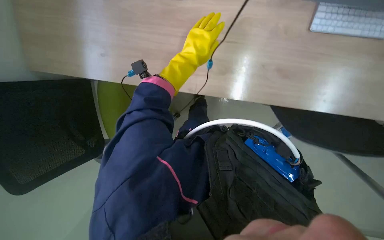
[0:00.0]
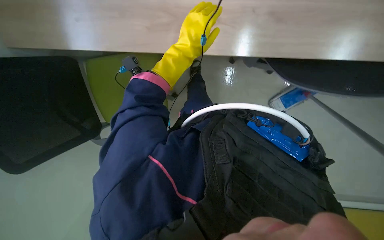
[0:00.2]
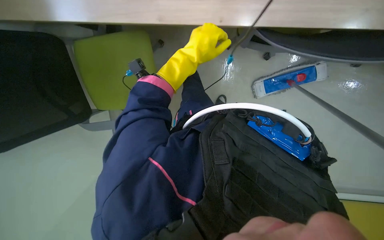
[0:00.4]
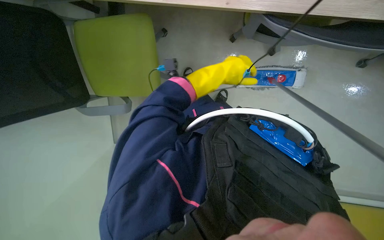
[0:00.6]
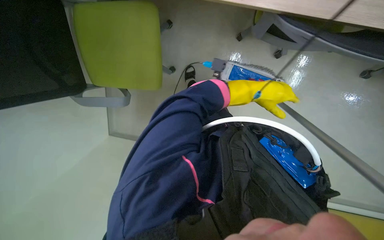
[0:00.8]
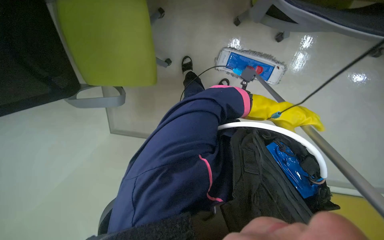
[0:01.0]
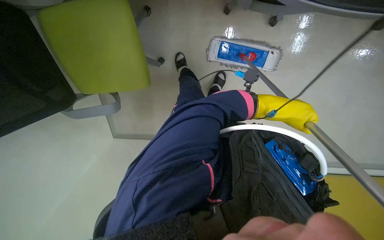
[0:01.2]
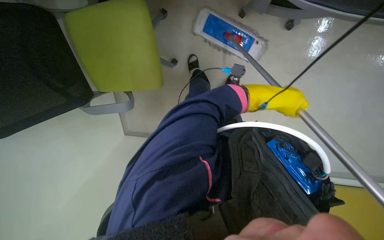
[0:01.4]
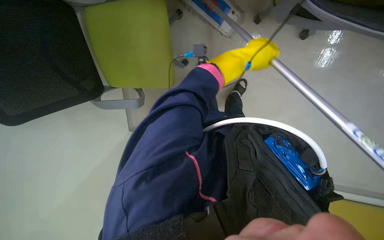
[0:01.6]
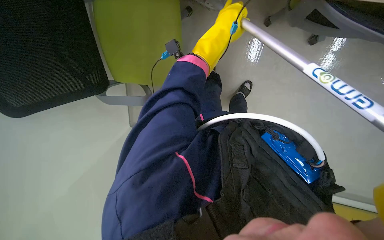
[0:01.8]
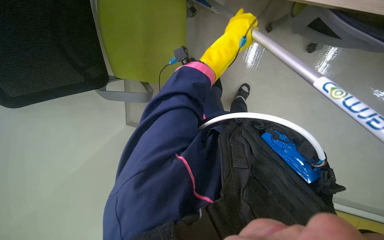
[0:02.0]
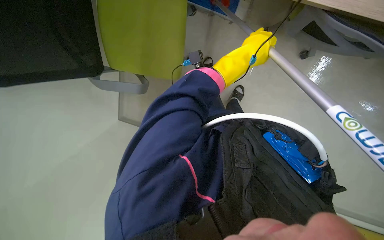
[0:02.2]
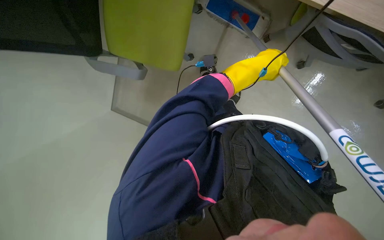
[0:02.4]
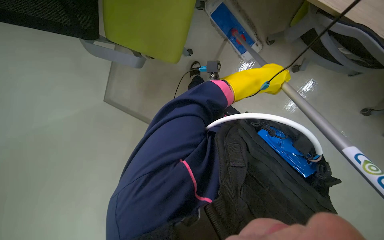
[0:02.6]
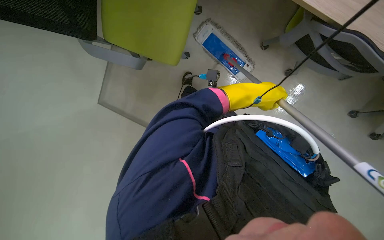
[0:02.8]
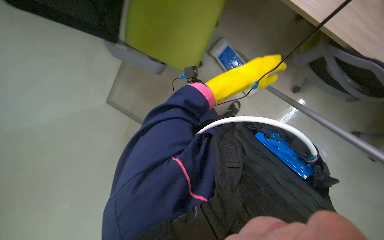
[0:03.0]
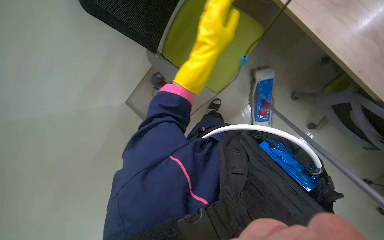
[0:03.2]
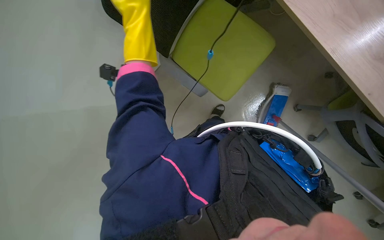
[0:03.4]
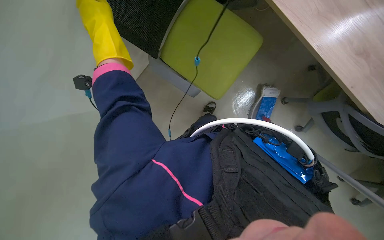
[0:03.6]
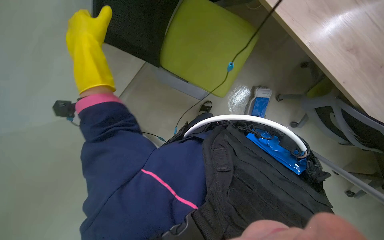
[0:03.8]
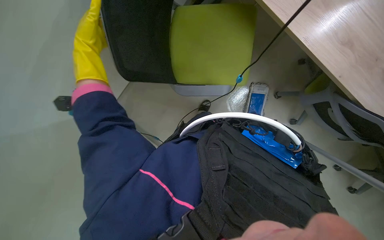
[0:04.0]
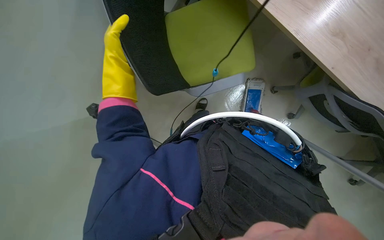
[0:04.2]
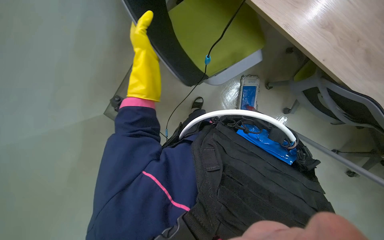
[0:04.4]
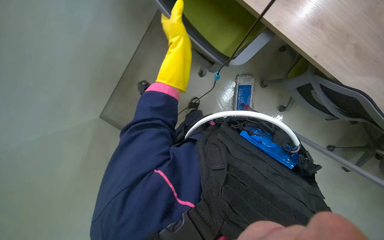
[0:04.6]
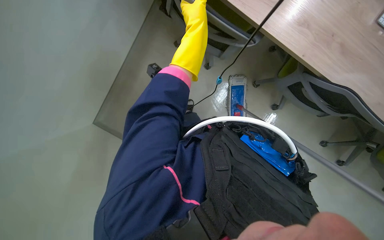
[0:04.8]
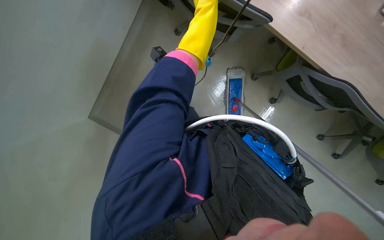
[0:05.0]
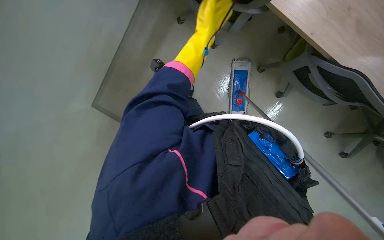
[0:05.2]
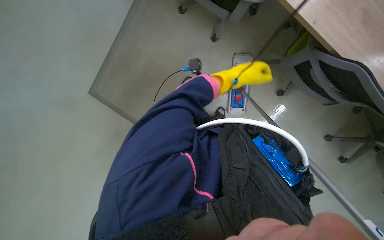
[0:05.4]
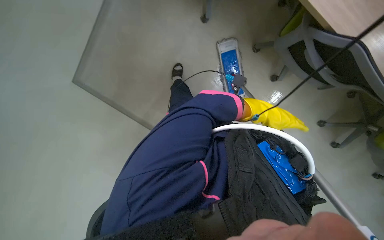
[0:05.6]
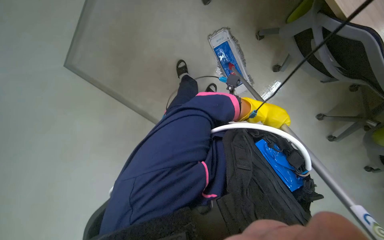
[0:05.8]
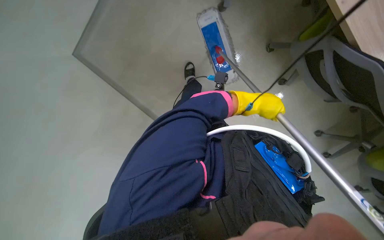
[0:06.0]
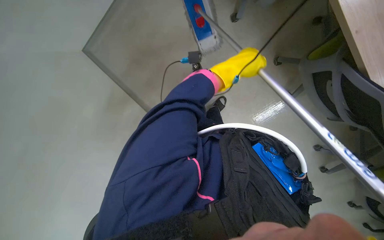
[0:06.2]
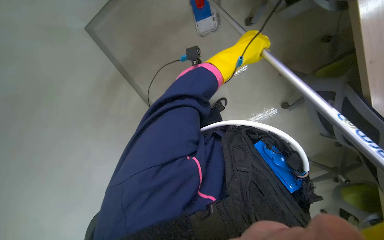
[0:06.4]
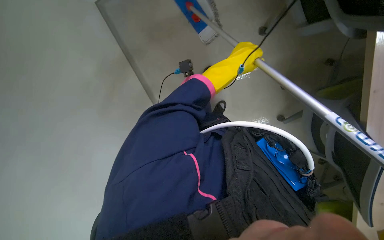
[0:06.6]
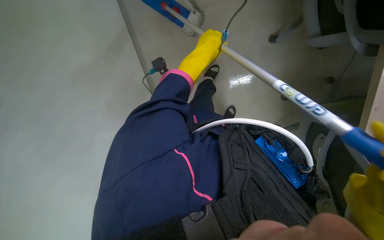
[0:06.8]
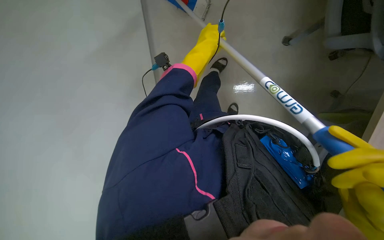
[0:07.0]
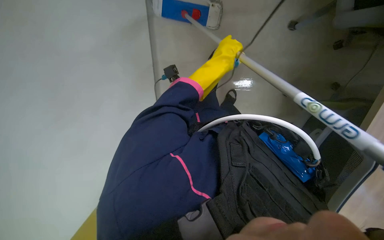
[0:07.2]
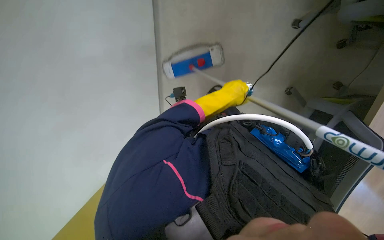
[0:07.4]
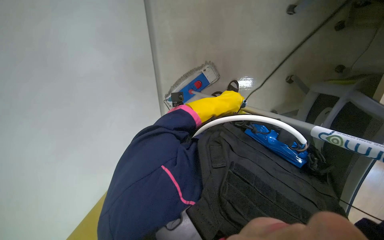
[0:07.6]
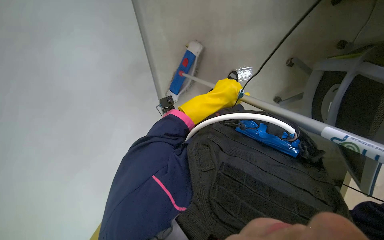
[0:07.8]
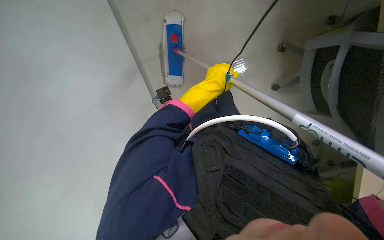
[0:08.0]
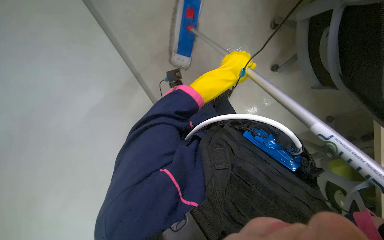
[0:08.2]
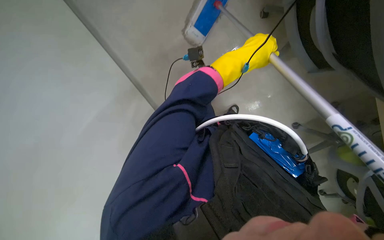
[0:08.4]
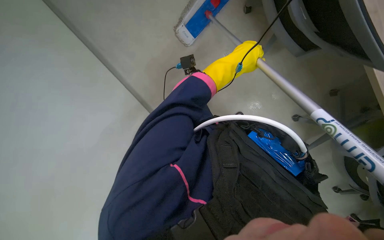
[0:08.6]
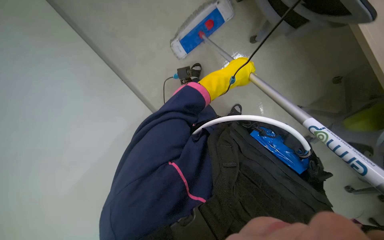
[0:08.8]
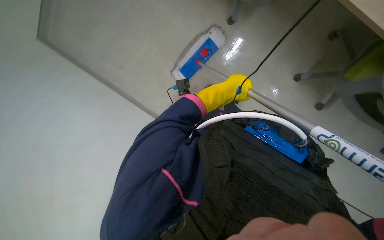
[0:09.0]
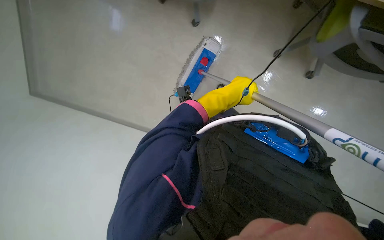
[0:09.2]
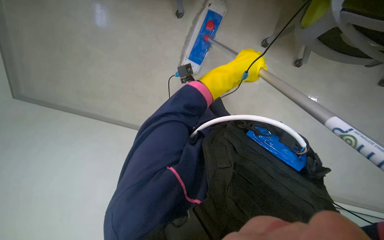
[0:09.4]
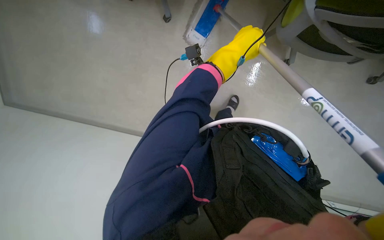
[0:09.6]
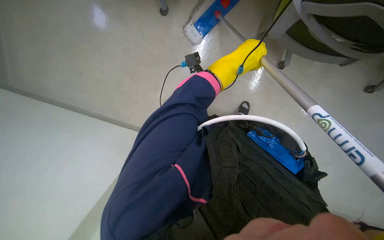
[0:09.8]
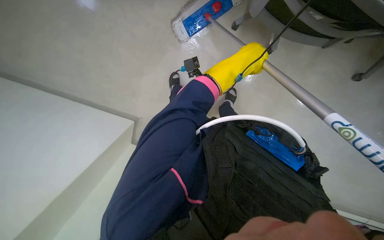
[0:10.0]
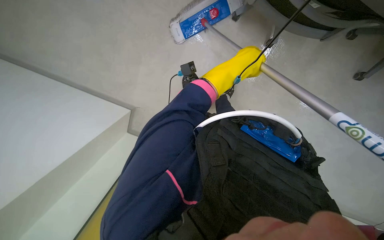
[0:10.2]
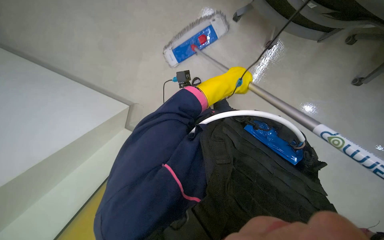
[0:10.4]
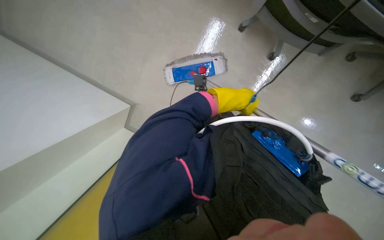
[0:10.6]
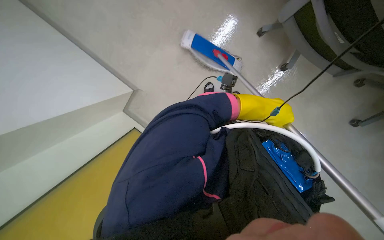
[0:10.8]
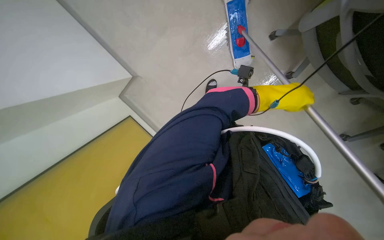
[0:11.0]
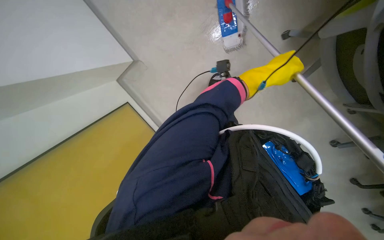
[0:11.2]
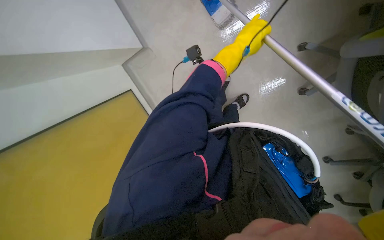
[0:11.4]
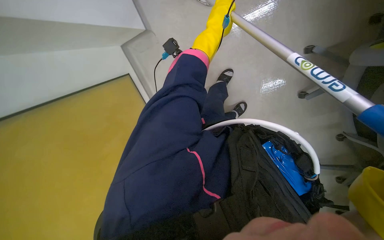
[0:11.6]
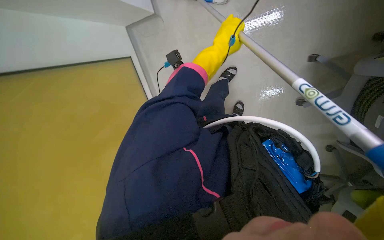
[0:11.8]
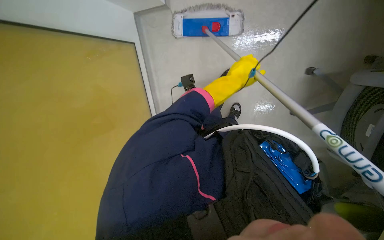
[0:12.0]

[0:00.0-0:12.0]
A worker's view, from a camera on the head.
Job: mopping floor.
The whole recording: Mopping office floor. The worker mops the office floor with a long-handled mop.
1.6 to 3.0 s: The left hand goes down the picture and returns, approximately 10 cm each way.
3.0 to 4.4 s: The left hand travels to the left and up the picture by approximately 35 cm.
6.0 to 7.6 s: The left hand shifts approximately 10 cm to the left.
9.0 to 10.4 s: The left hand goes up the picture and returns, approximately 5 cm each way.
10.4 to 12.0 s: The scene turns some 25 degrees clockwise in the picture. The left hand goes up and down the picture, approximately 25 cm each way, reversing 2 times.

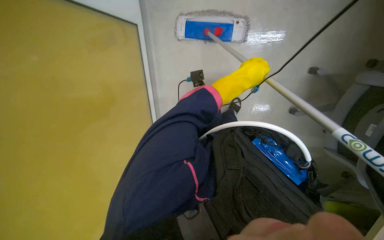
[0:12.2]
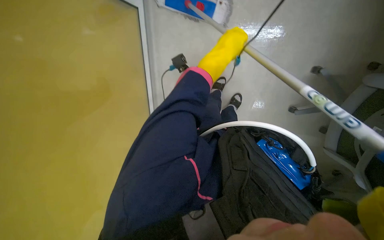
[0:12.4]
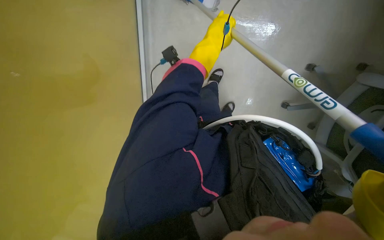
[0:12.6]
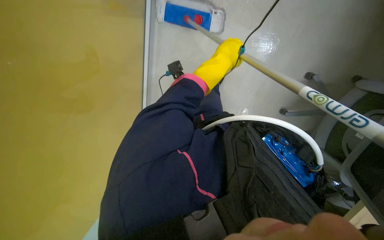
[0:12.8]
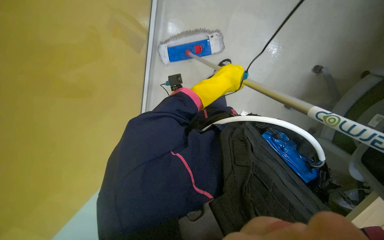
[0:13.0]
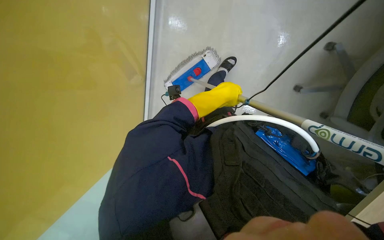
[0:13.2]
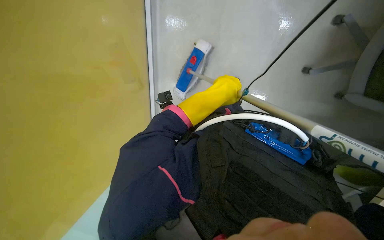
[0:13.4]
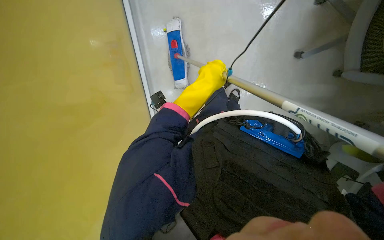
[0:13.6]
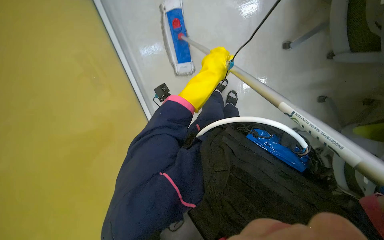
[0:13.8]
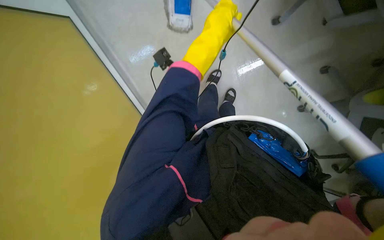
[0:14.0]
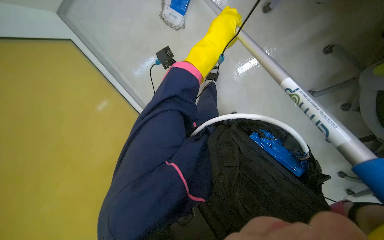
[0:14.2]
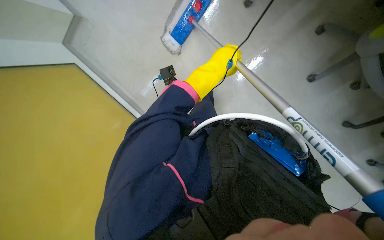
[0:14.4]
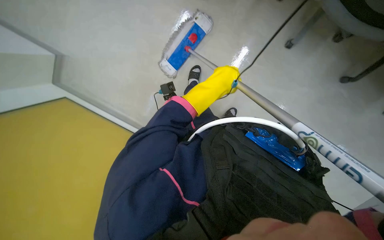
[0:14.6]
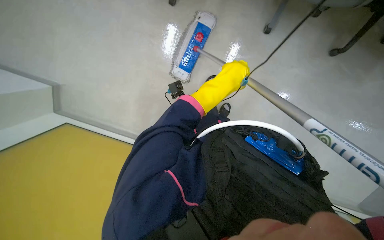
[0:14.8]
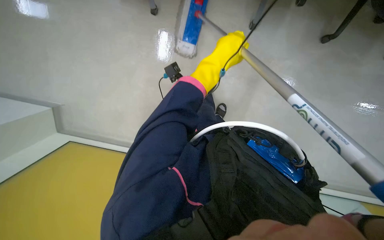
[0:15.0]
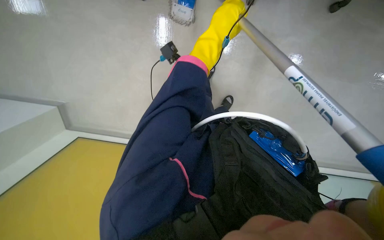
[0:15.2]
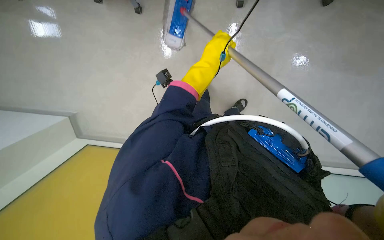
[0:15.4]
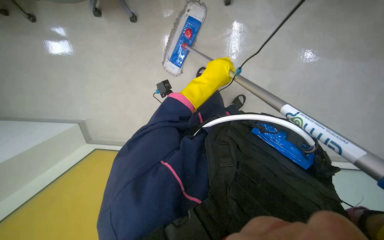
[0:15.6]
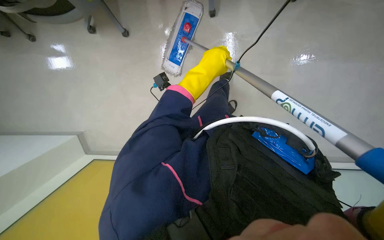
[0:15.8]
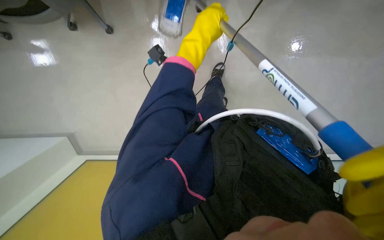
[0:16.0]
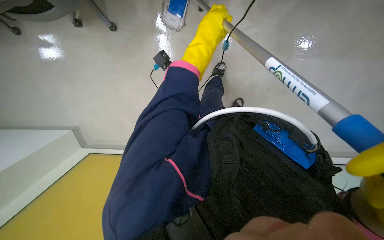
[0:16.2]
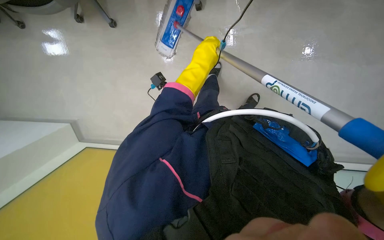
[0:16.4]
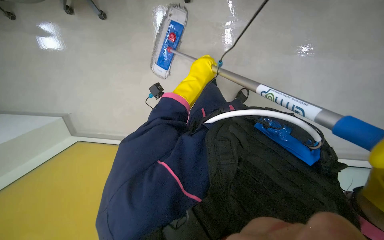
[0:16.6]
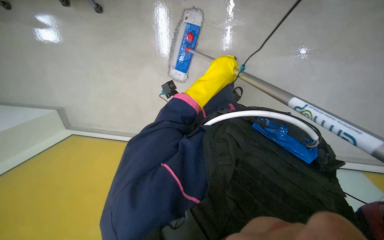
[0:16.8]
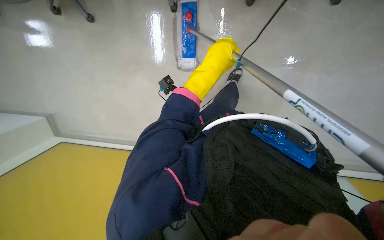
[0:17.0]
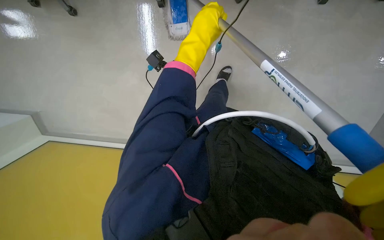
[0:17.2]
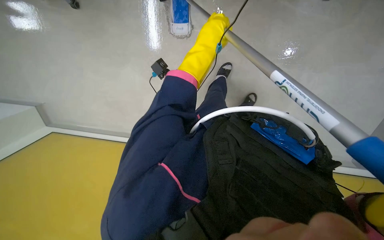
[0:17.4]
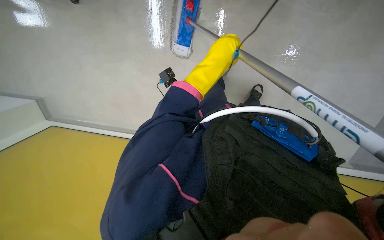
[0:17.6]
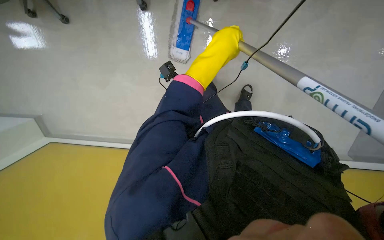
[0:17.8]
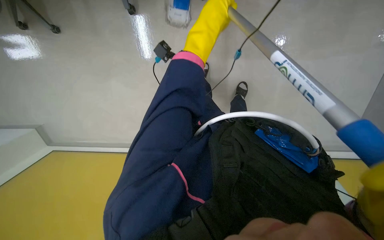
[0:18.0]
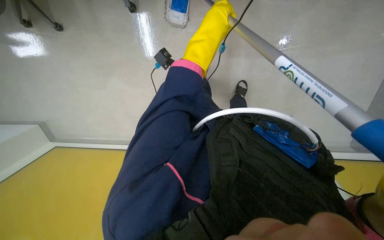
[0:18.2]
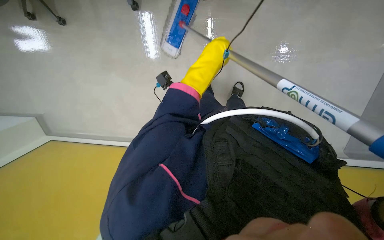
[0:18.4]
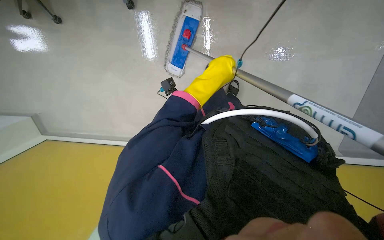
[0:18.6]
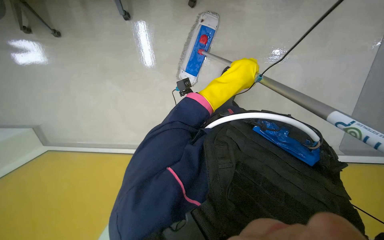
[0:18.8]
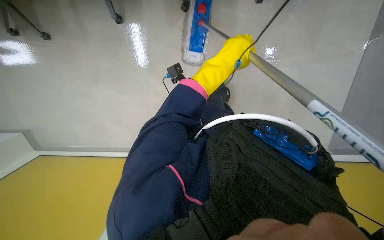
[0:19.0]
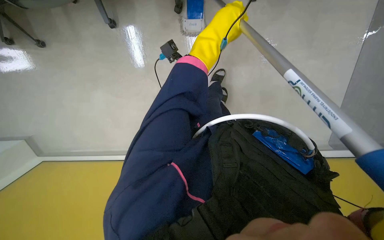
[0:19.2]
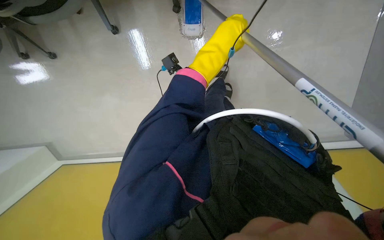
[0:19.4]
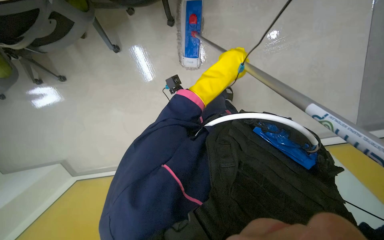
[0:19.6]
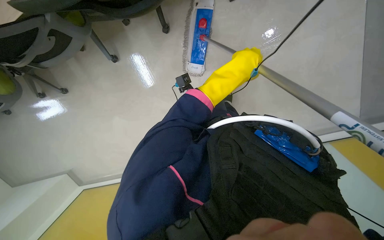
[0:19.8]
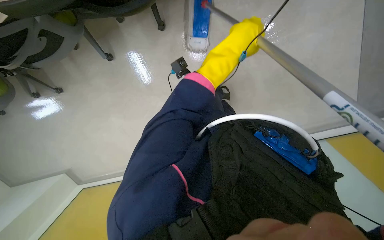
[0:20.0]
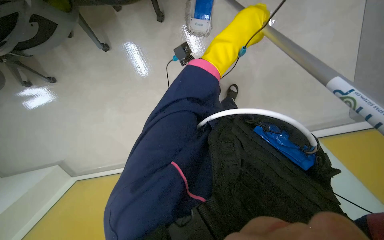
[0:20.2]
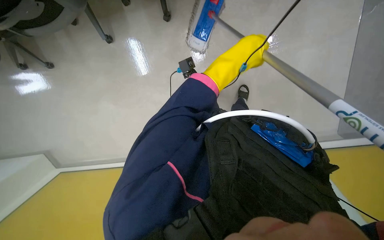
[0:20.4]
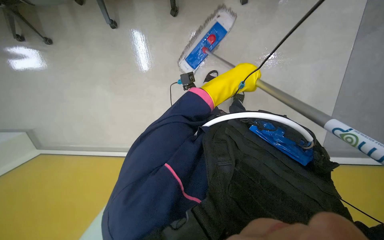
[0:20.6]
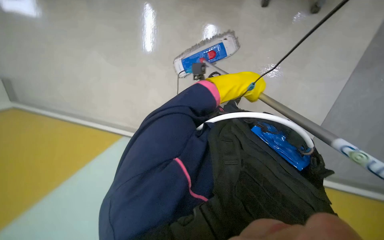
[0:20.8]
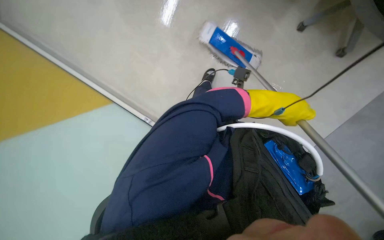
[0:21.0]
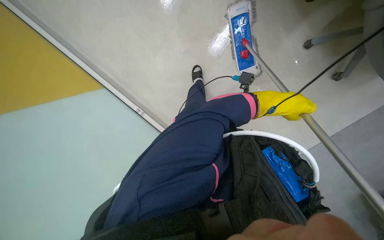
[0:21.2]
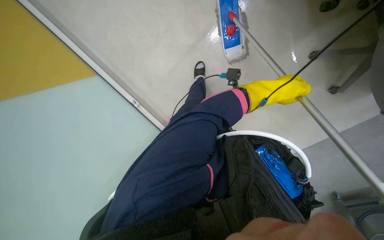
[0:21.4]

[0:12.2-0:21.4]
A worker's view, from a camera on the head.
Job: mopping floor.
The whole recording: Mopping office floor. The worker mops the office floor with a long-handled mop.
13.8 to 15.2 s: The left hand moves up the picture, approximately 10 cm.
15.2 to 16.8 s: The left hand moves up and down the picture over about 15 cm, changing direction 2 times.
16.8 to 18.4 s: The left hand moves up and down the picture over some 15 cm, changing direction 3 times.
18.4 to 19.8 s: The left hand swings up and down the picture, roughly 10 cm each way, with 2 reversals.
19.8 to 21.4 s: The left hand shifts roughly 10 cm to the right.
